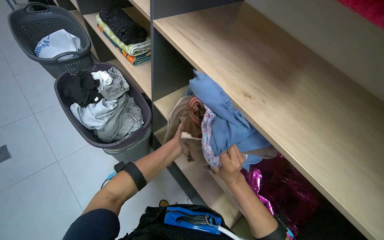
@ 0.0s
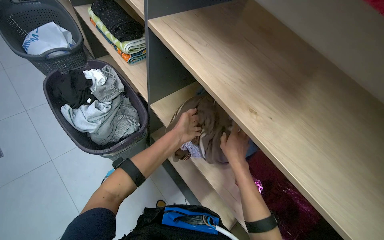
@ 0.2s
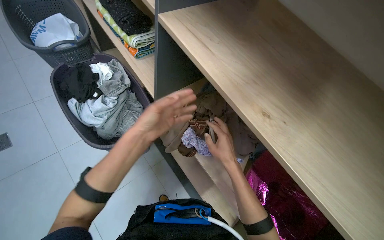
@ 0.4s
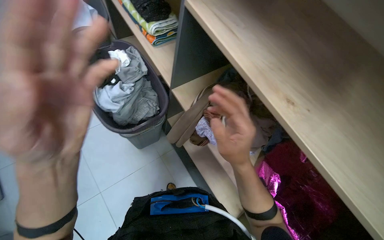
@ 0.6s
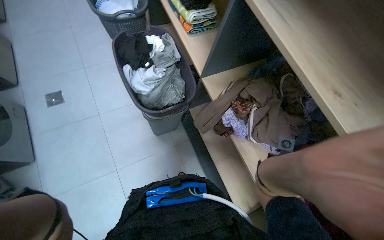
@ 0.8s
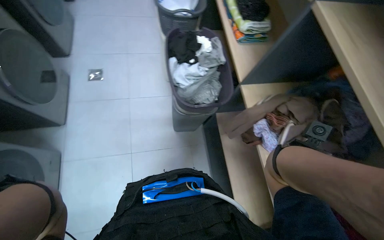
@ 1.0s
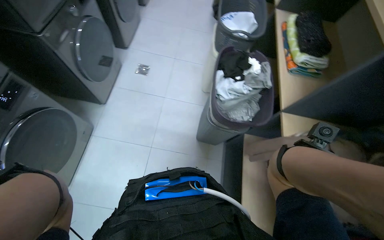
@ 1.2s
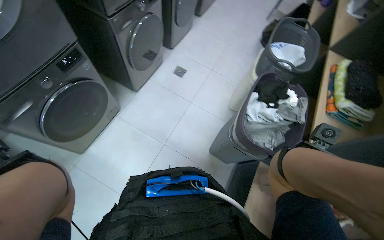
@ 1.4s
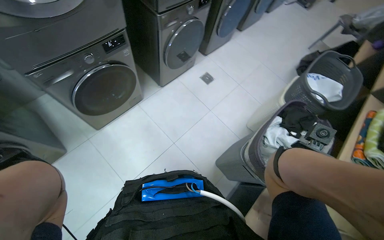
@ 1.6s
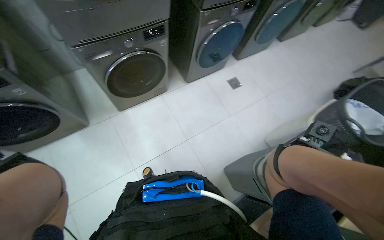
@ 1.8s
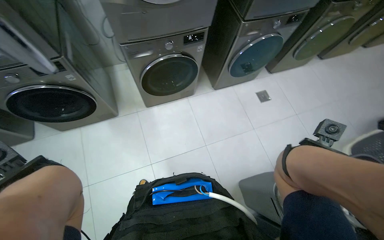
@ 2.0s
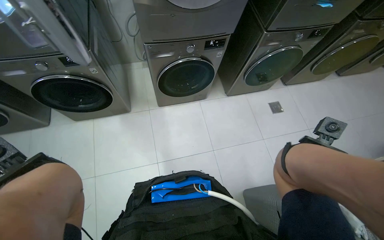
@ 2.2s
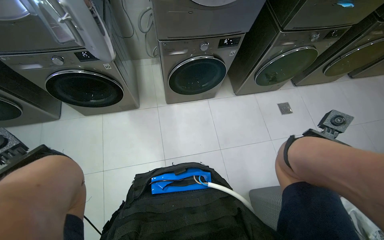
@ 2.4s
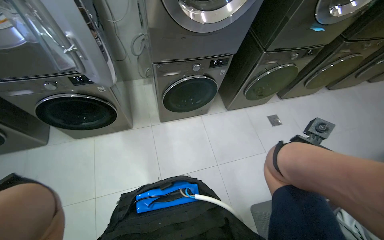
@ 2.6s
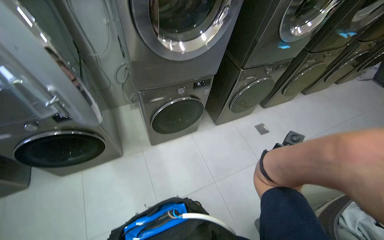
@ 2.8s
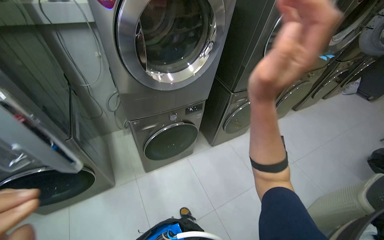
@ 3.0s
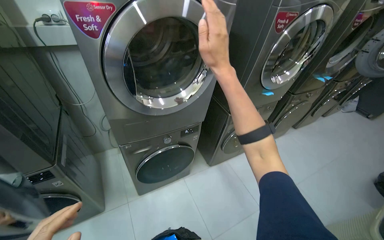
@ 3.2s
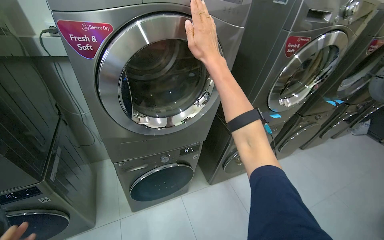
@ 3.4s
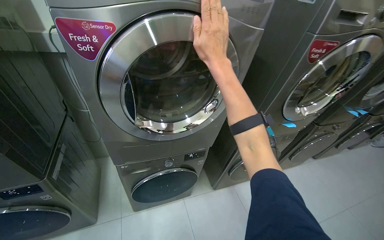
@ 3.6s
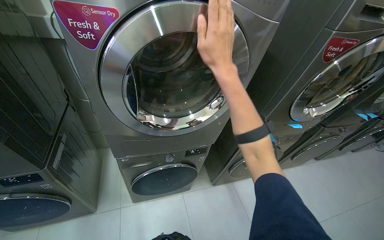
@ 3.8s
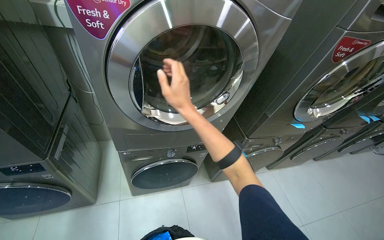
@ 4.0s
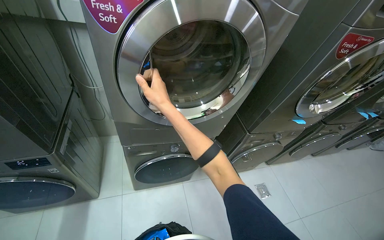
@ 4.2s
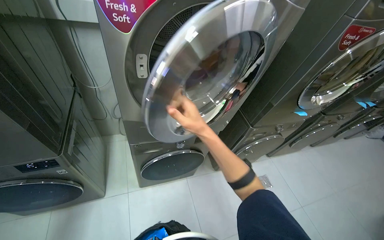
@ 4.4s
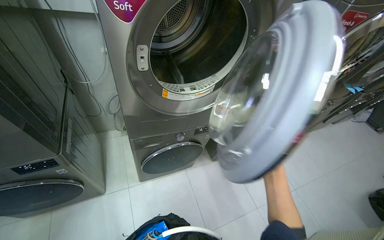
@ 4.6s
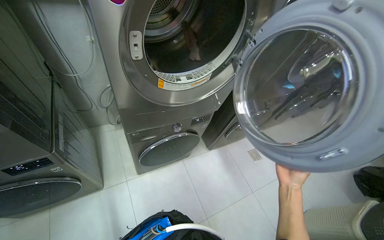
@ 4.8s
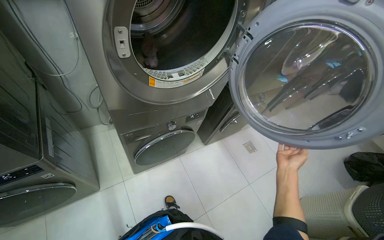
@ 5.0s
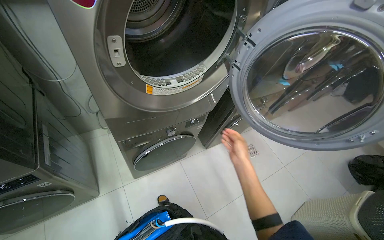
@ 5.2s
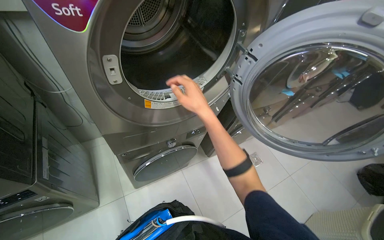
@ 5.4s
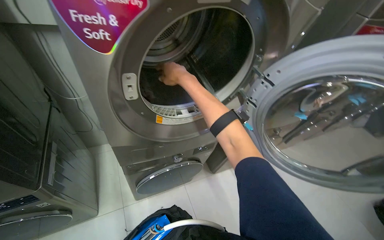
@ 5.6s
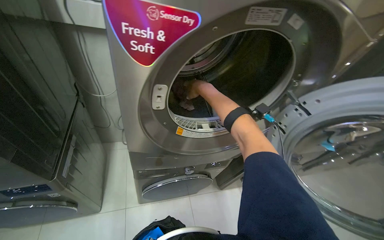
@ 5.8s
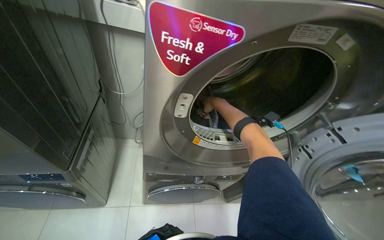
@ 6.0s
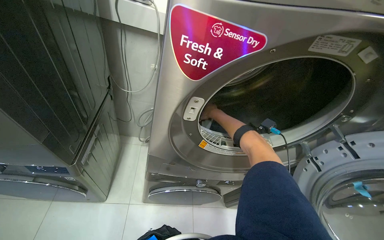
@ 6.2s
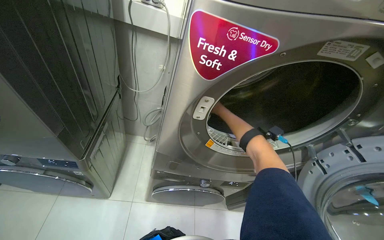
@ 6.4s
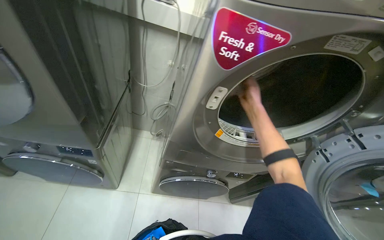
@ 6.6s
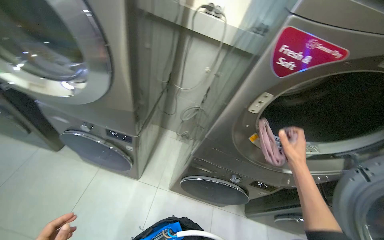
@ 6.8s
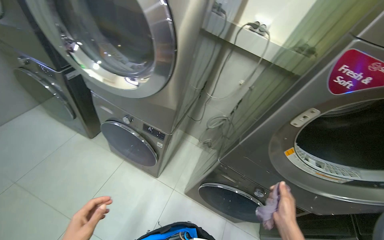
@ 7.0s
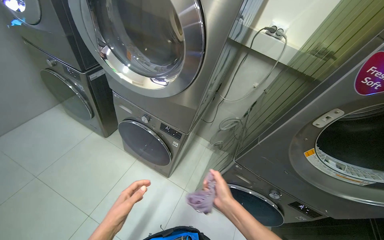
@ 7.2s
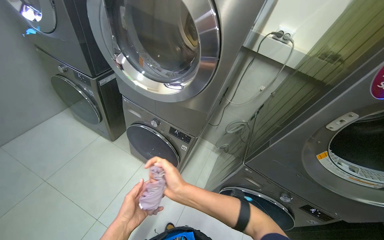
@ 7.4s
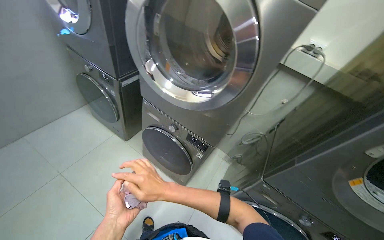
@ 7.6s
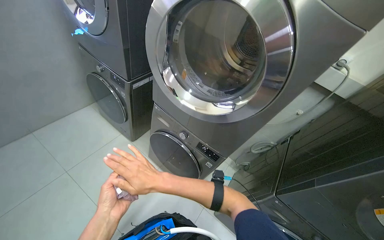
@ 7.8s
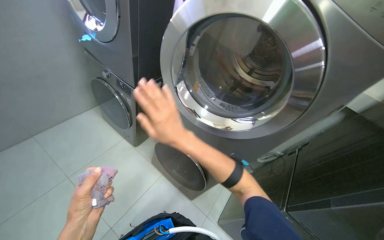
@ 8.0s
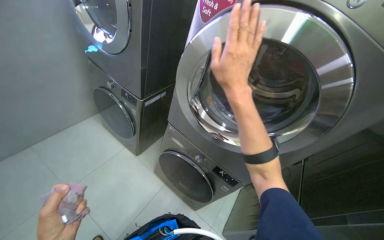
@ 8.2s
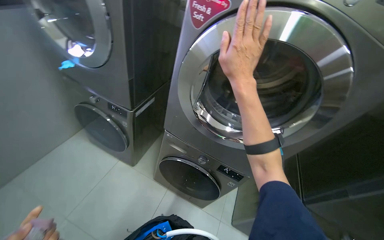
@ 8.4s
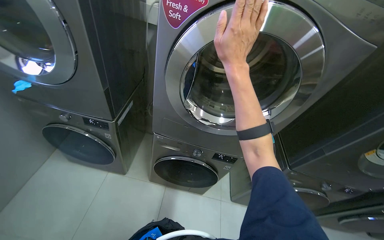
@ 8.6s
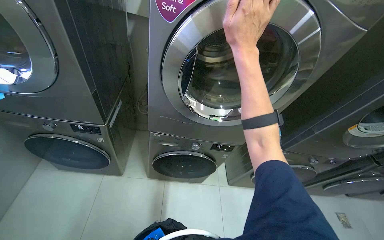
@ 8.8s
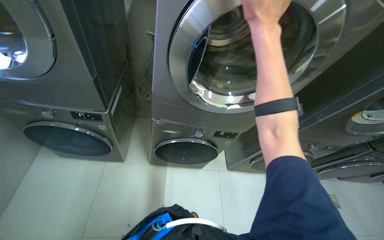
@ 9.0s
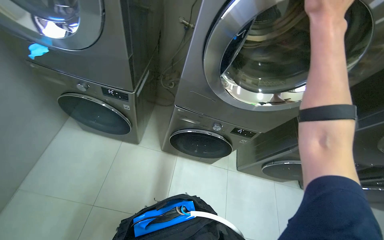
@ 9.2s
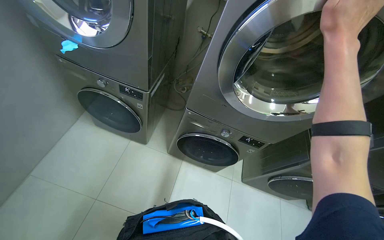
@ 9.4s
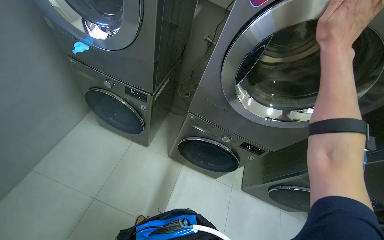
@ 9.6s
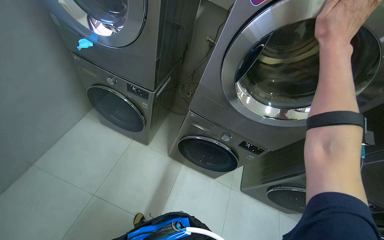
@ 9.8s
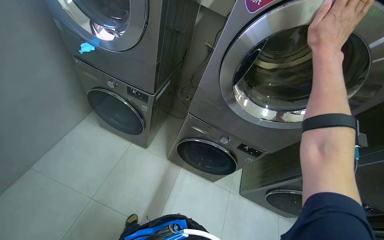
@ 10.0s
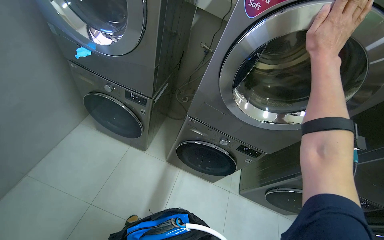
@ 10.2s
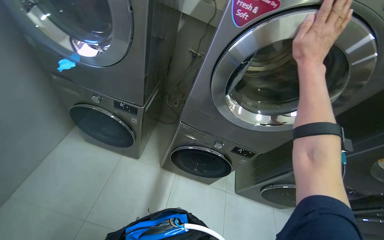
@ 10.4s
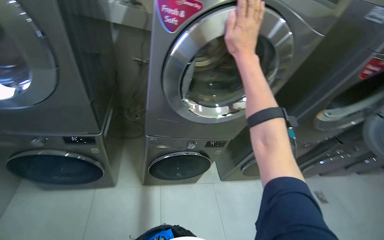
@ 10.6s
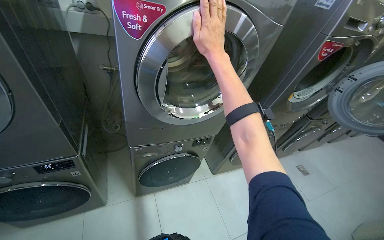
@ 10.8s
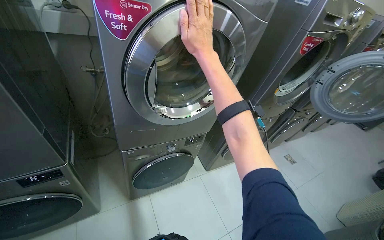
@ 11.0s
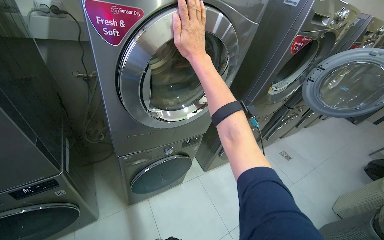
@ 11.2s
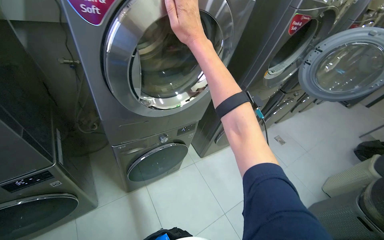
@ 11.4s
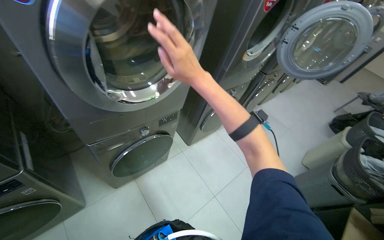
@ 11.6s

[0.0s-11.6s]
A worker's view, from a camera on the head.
Job: managing laundry.
The whole recording: Unloading laundry from machines. The worker opens multiple dryers, removes clothes and a small item, then closes the dryer doors.
1.4s to 2.8s: The wearer's head swings roughly 35 degrees to the left. The wearer looks some 15 degrees further upward.
5.8s to 7.2s: The head turns to the left by some 40 degrees.
7.2s to 8.8s: The wearer moves roughly 40 cm. The head turns to the right by approximately 25 degrees.
10.2s to 11.6s: The wearer looks roughly 55 degrees further to the right.

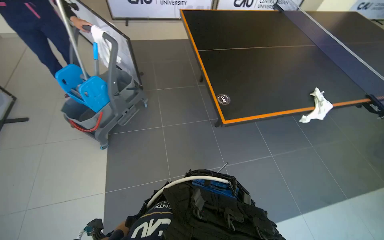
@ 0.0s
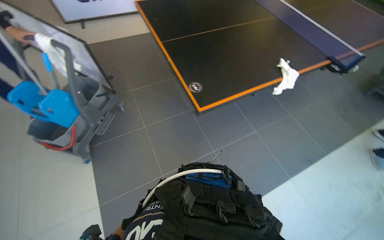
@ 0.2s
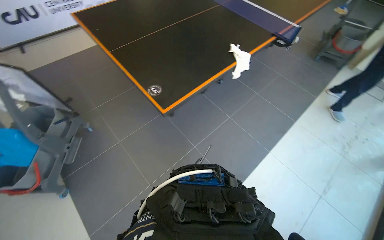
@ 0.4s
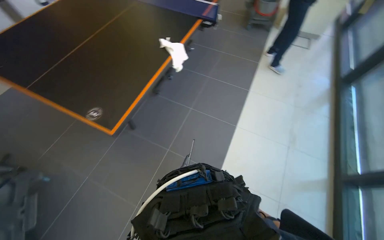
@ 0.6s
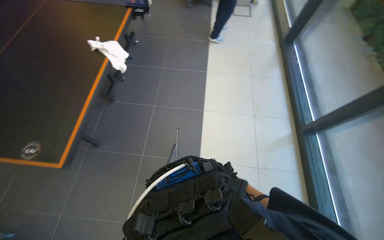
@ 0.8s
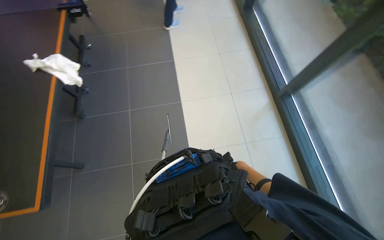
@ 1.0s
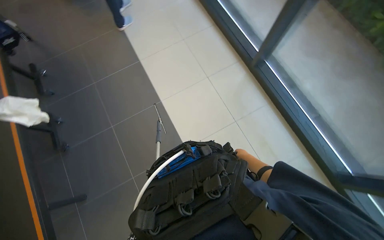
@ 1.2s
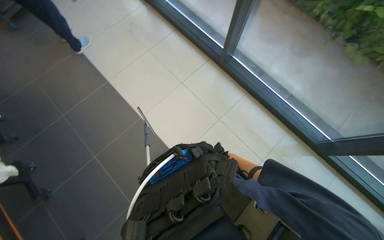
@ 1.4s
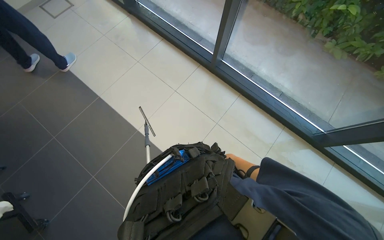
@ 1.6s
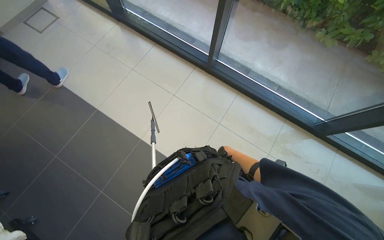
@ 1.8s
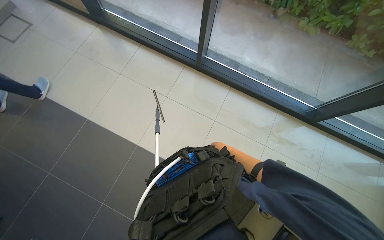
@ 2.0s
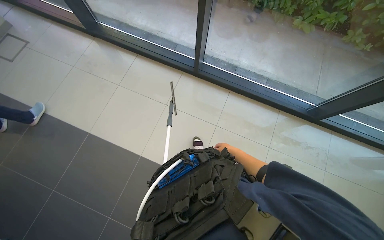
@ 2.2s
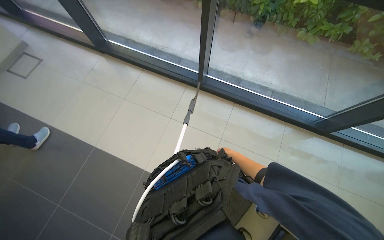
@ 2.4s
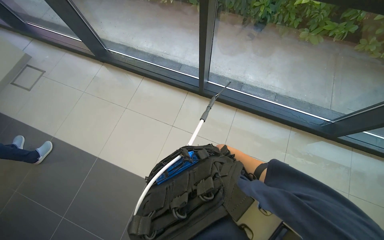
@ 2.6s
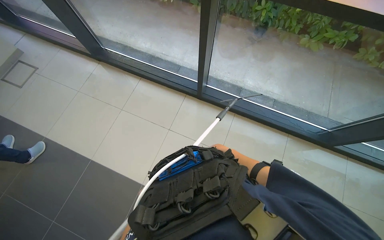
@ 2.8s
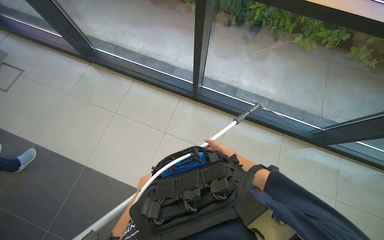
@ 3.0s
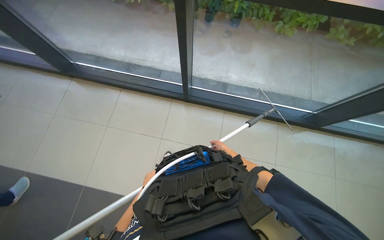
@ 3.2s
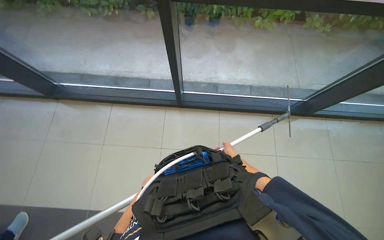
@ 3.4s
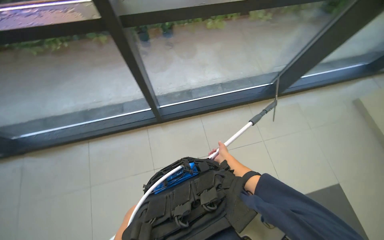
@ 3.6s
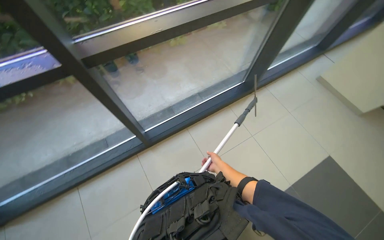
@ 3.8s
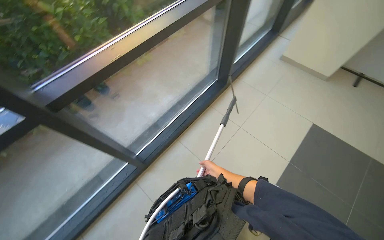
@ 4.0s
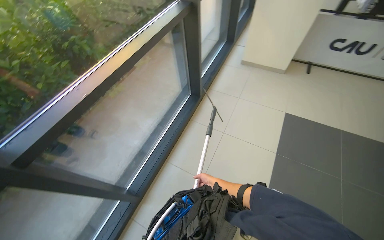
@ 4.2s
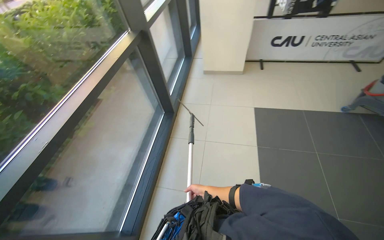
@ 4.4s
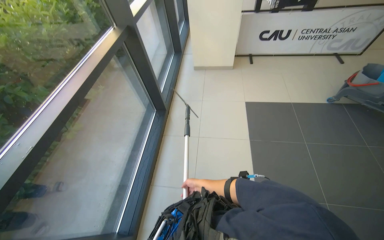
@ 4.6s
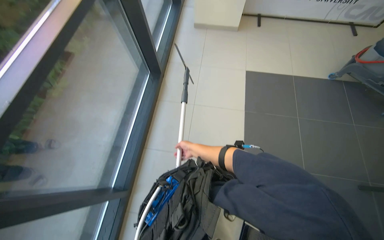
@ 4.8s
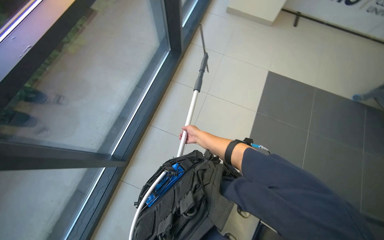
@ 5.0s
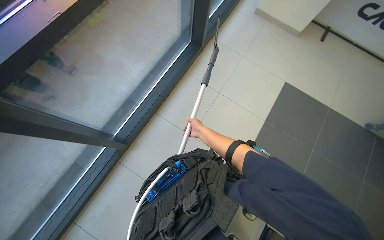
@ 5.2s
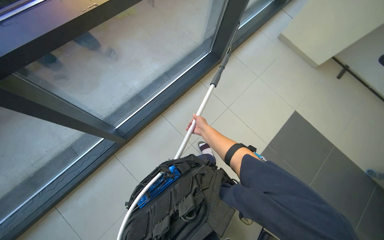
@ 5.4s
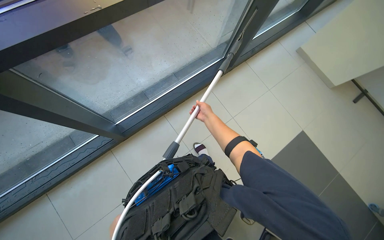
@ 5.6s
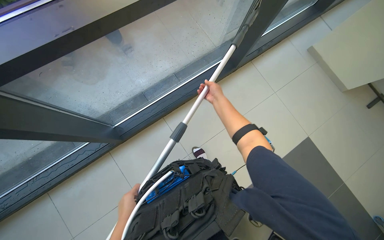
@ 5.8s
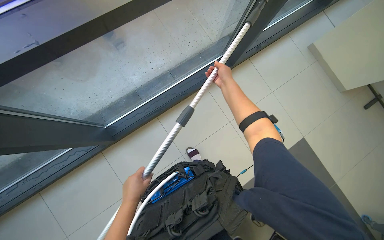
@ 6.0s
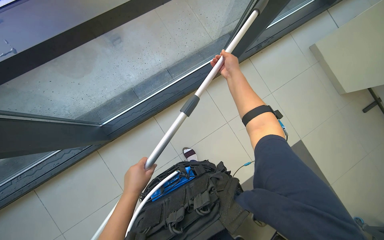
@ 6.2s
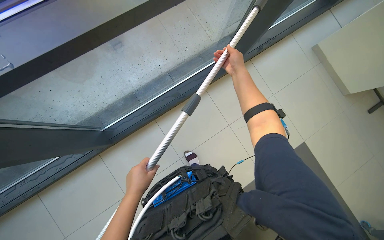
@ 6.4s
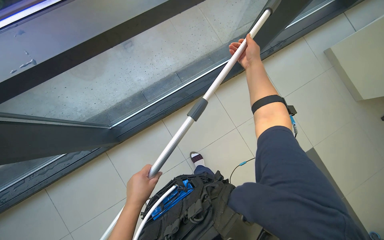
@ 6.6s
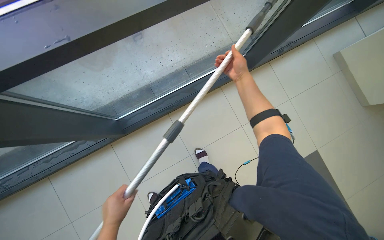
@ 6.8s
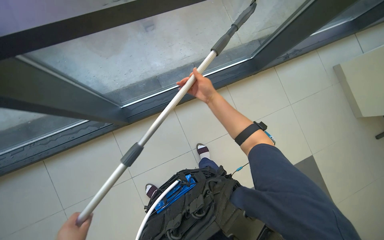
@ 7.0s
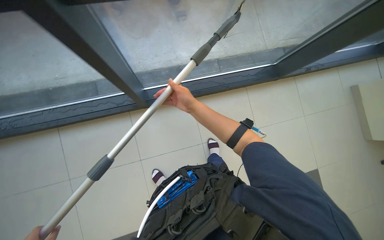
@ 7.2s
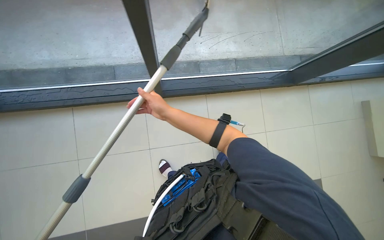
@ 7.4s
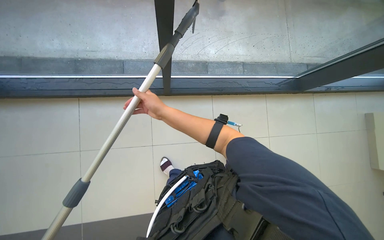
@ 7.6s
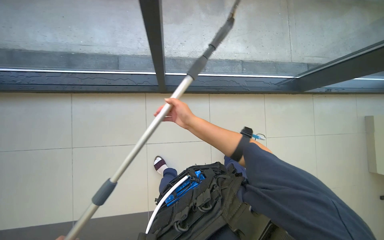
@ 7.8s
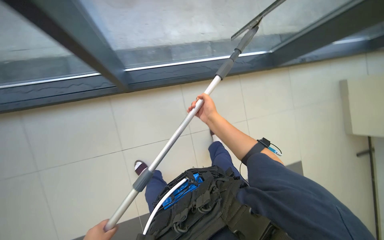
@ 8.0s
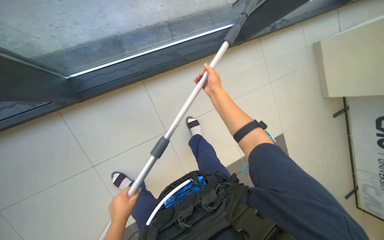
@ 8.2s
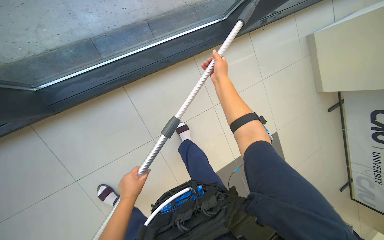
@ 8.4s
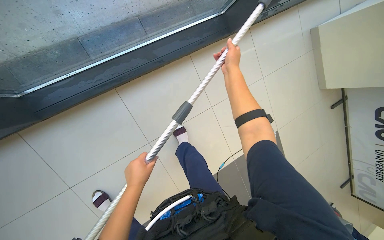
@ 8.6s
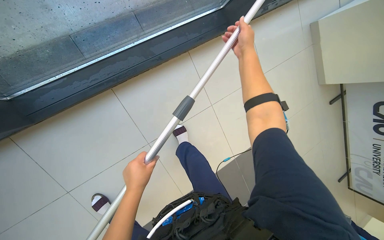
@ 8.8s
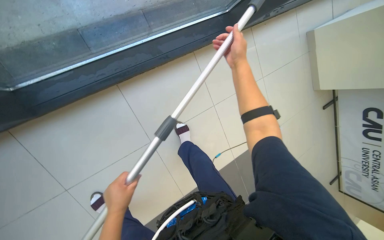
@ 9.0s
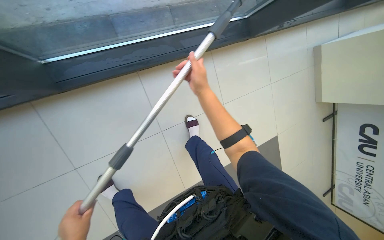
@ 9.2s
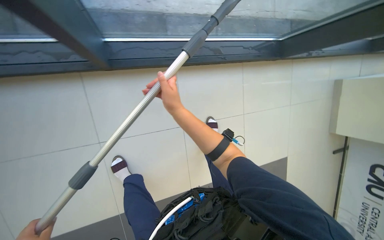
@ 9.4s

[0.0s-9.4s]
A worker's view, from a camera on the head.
Job: cleaning windows.
The whole recording: Cleaning glass panels and frames. The worker cleans the glass panels with a squeegee and wipes the window frames with a cloth.
0.0s to 1.6s: The camera is carried about 70 cm. The wearer's head swings about 125 degrees to the right. The view tips downward by some 15 degrees.
1.6s to 3.2s: The wearer moves about 50 cm. The scene turns approximately 25 degrees counterclockwise in the picture.
3.2s to 4.8s: The head rotates approximately 95 degrees to the right.
4.8s to 6.2s: The scene turns approximately 45 degrees clockwise in the picture.
6.2s to 7.8s: The head travels roughly 60 cm. The scene turns roughly 30 degrees clockwise in the picture.
